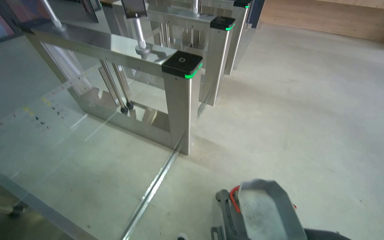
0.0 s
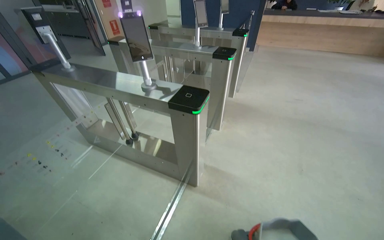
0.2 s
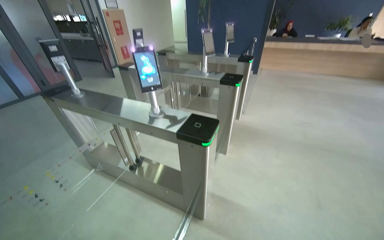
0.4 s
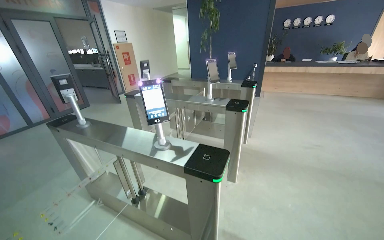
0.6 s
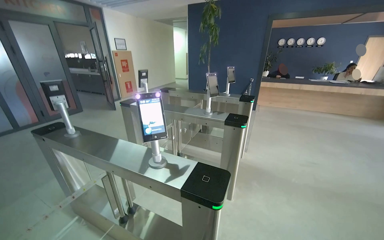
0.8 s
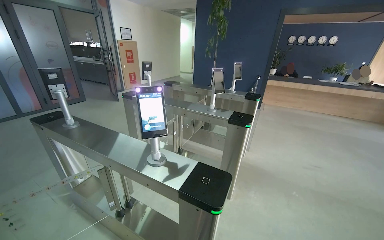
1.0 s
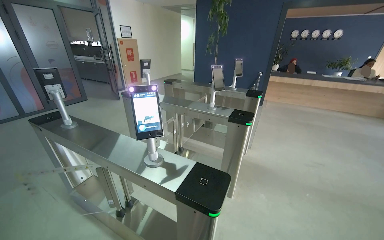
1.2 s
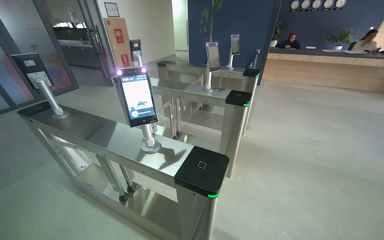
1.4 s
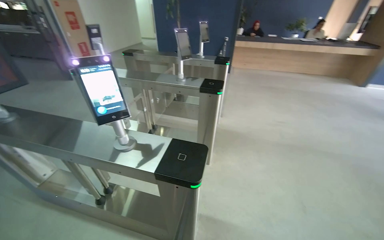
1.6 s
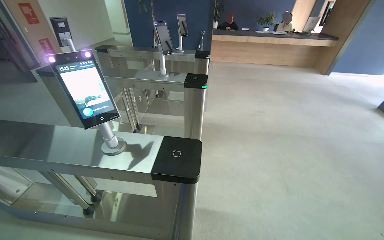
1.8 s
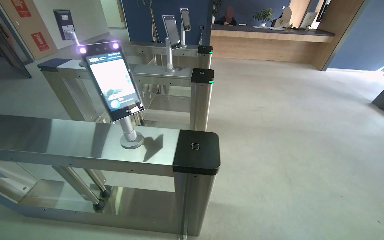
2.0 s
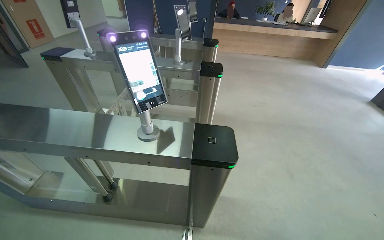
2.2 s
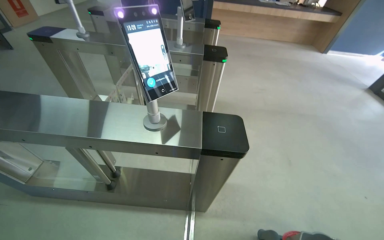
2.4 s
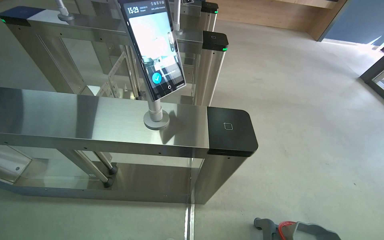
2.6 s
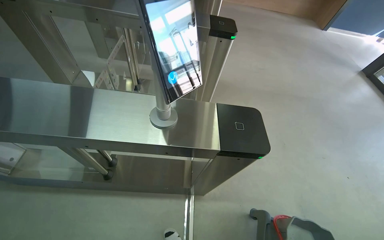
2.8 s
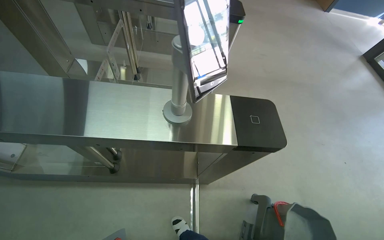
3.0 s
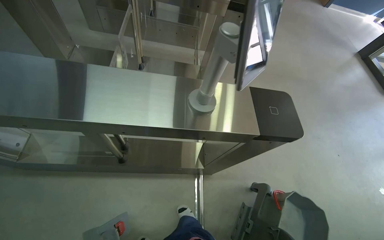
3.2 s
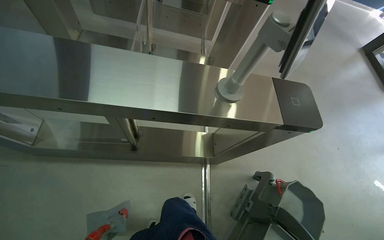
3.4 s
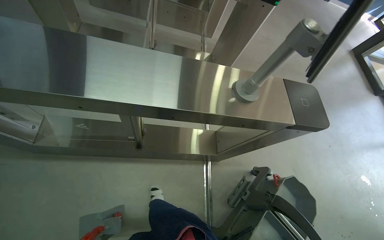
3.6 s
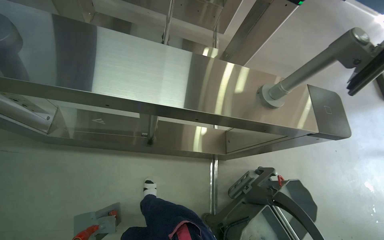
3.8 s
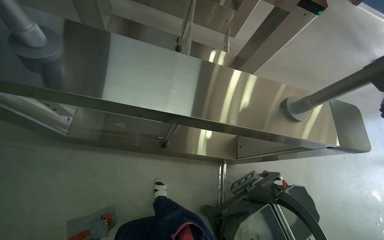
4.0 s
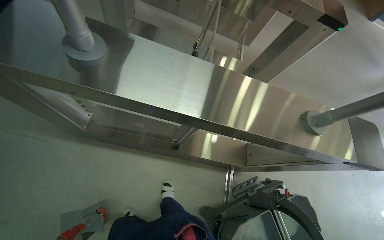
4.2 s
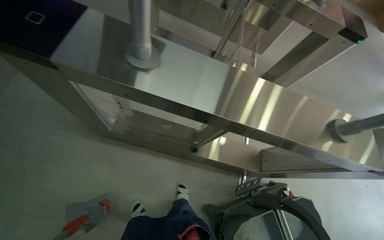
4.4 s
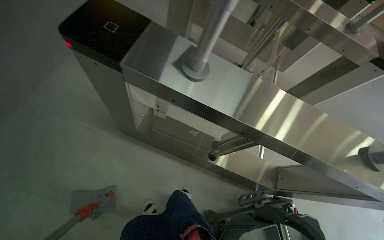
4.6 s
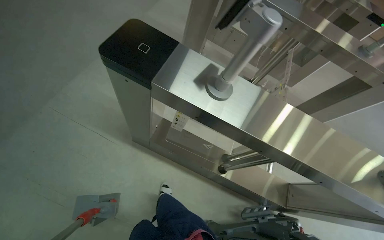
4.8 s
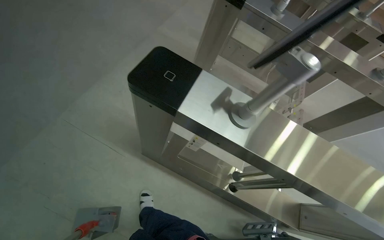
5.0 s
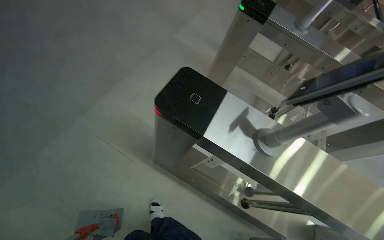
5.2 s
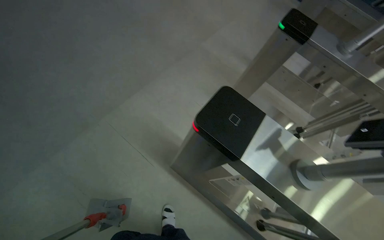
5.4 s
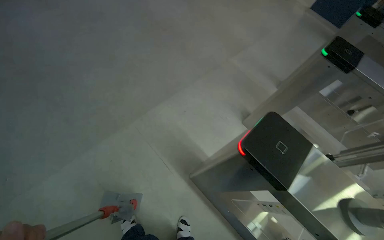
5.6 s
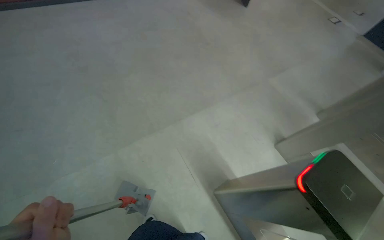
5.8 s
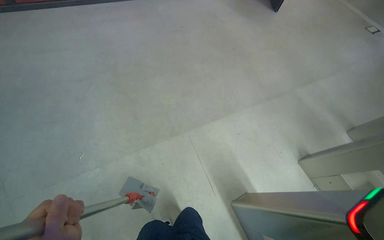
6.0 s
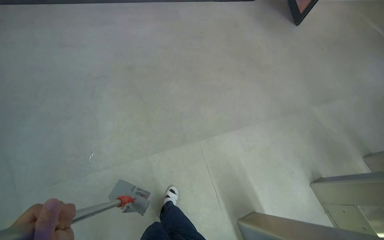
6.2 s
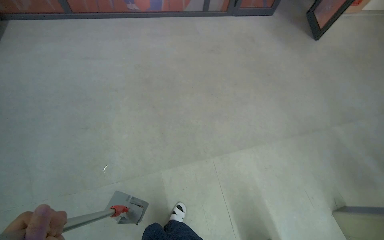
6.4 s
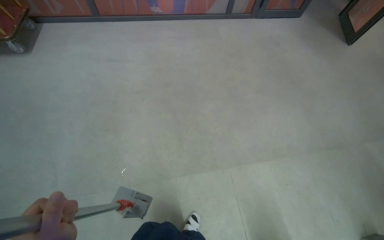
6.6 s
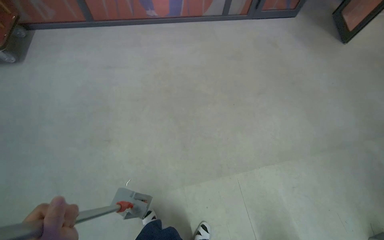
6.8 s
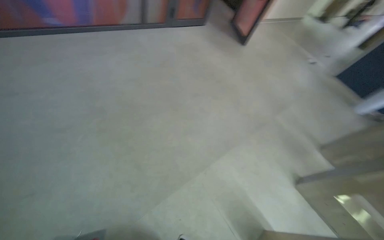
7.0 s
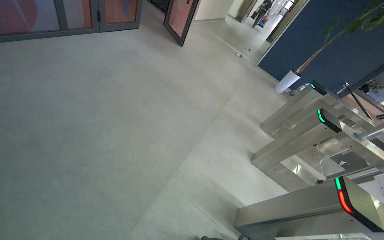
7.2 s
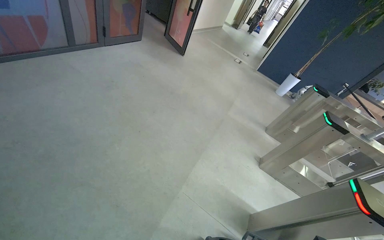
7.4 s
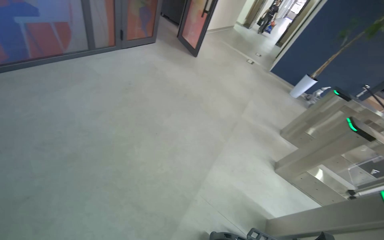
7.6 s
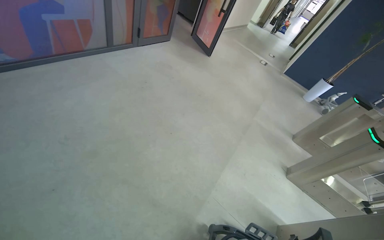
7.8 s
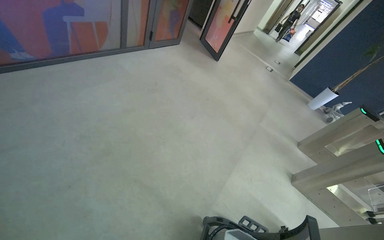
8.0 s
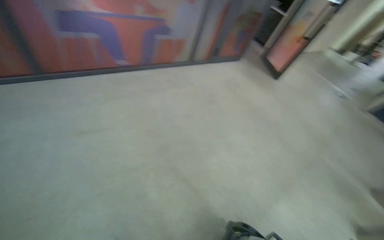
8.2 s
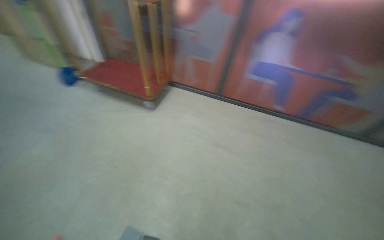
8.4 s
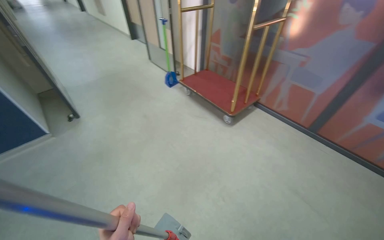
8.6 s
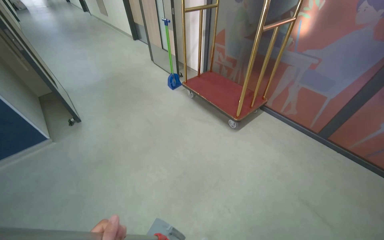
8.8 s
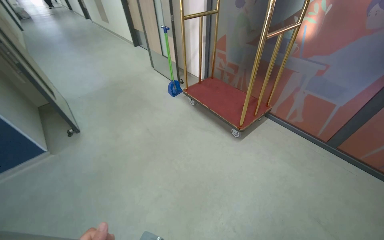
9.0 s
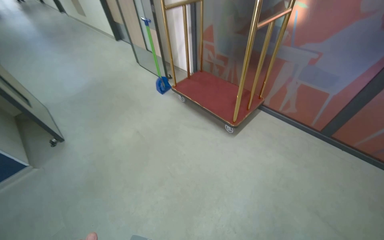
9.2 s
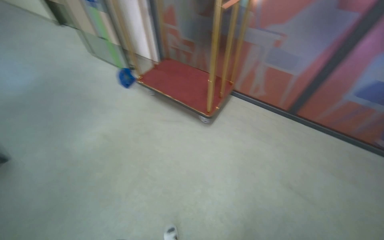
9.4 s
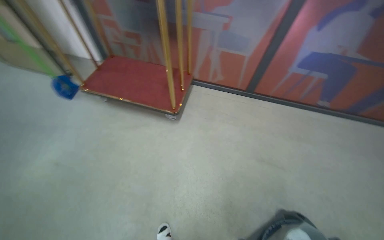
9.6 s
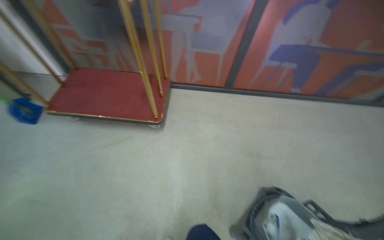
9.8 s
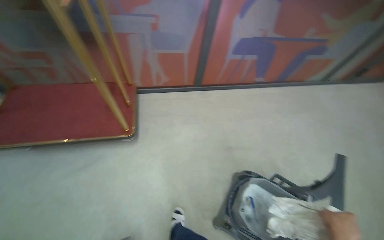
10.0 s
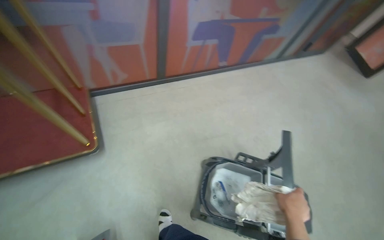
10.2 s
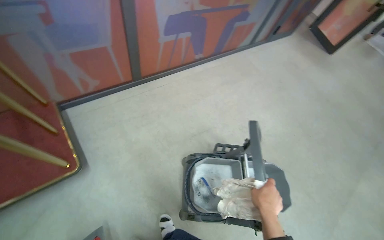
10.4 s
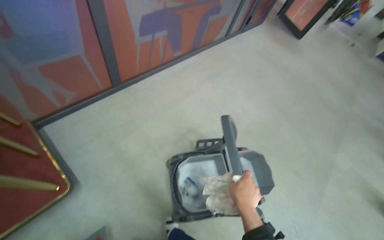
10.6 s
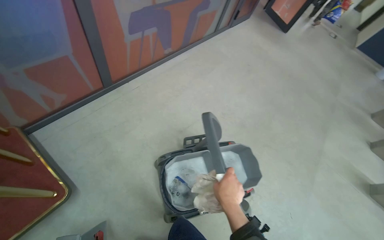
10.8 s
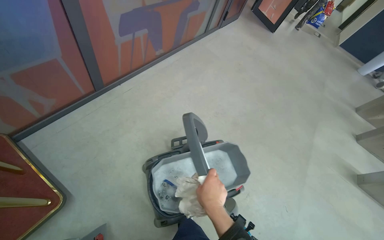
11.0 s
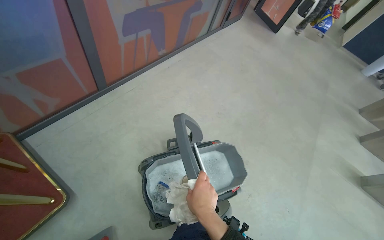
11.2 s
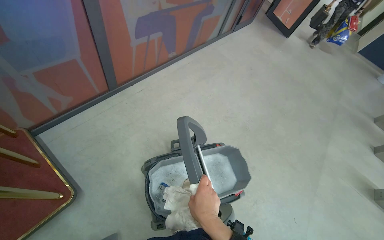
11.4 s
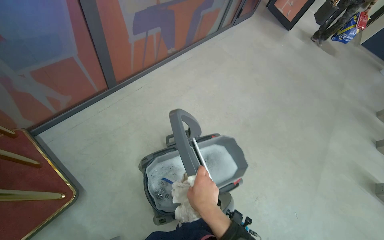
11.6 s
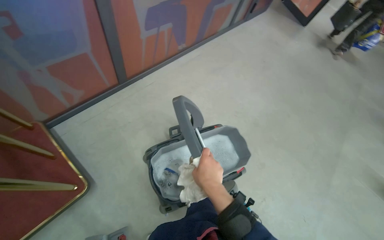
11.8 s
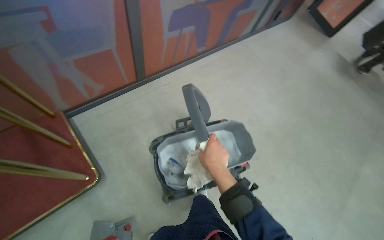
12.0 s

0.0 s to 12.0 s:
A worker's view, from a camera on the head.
Job: preparing cleaning supplies.
The whole recording: Preparing cleaning equipment. The worker detaches and reattaches the mop head, and rinses a cloth in the cleaning bucket.
1.6 to 3.0 s: The camera is carried to the left, about 50 cm. The camera is aimed some 15 degrees further to the right. The view tips downward by about 25 degrees.
3.0 to 4.4 s: The camera is carried approximately 40 cm.
4.4 to 6.0 s: The wearer looks approximately 55 degrees further to the left. The view tilts some 20 degrees upward.
6.0 to 7.6 s: The camera travels approximately 50 cm. The head rotates approximately 30 degrees to the right. The wearer looks roughly 15 degrees further upward.
9.0 to 10.4 s: The camera travels about 70 cm. The wearer's head swings some 80 degrees to the right. The view tips downward by roughly 30 degrees.
10.4 to 12.0 s: The right hand travels up the picture and to the left by about 20 cm.

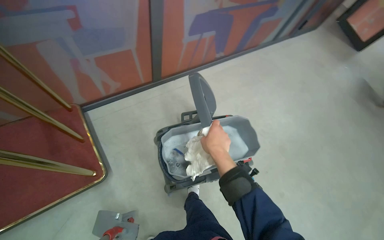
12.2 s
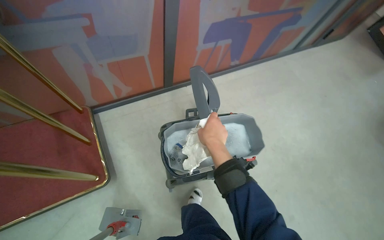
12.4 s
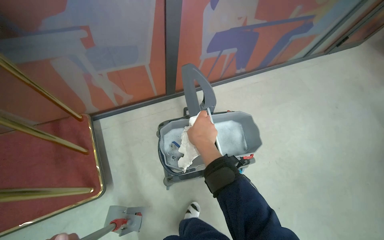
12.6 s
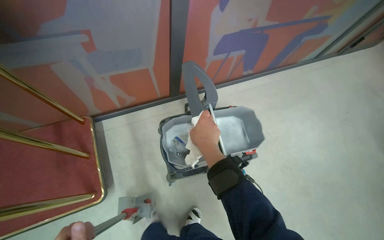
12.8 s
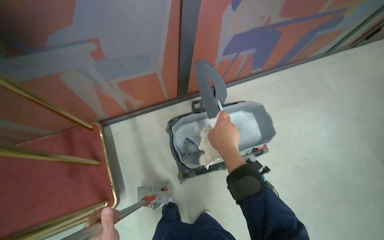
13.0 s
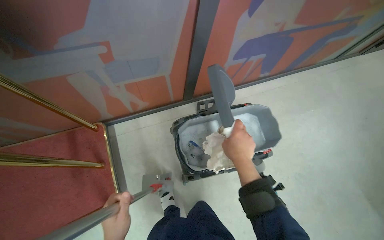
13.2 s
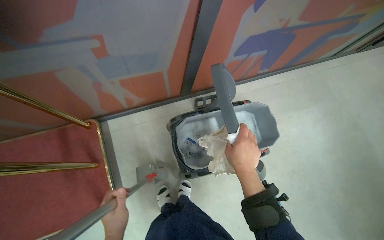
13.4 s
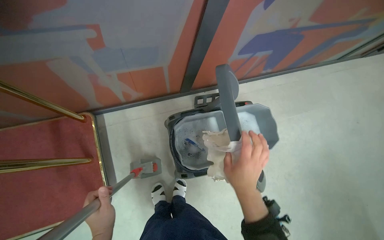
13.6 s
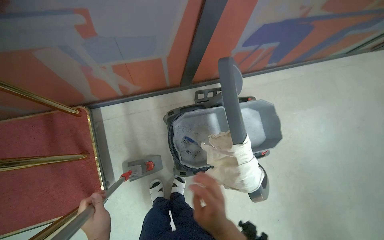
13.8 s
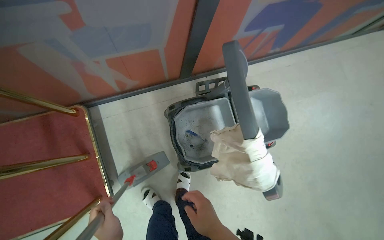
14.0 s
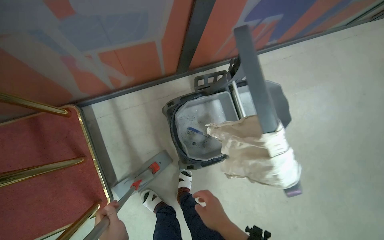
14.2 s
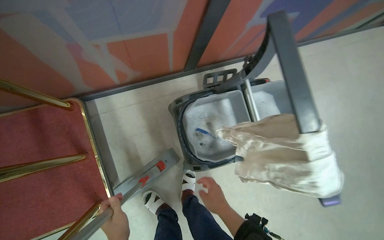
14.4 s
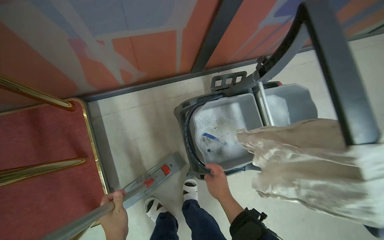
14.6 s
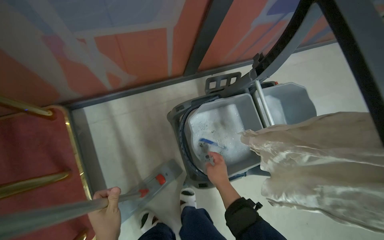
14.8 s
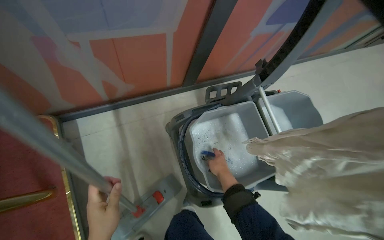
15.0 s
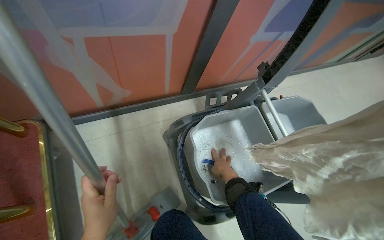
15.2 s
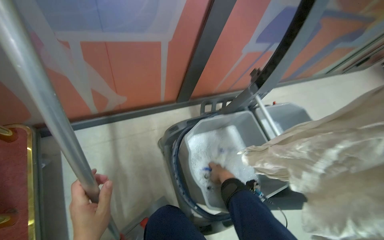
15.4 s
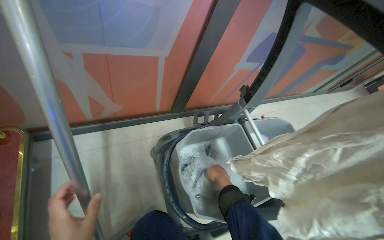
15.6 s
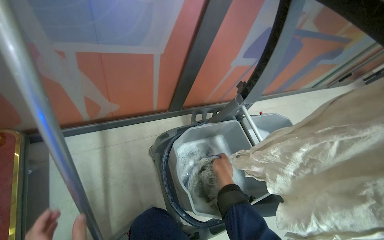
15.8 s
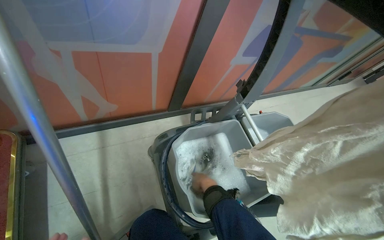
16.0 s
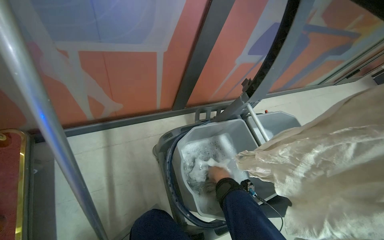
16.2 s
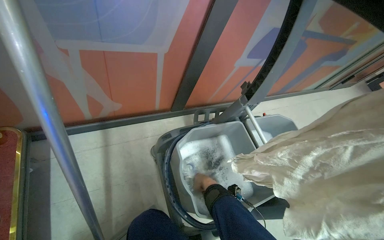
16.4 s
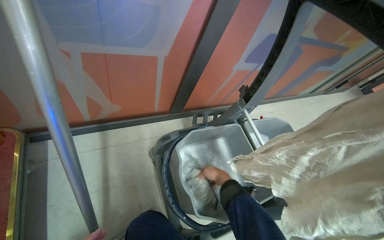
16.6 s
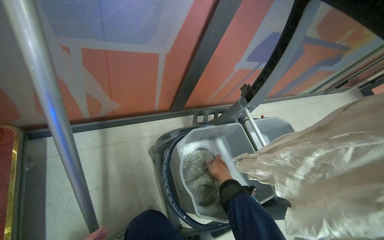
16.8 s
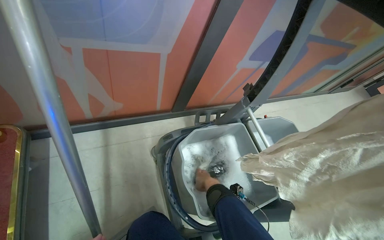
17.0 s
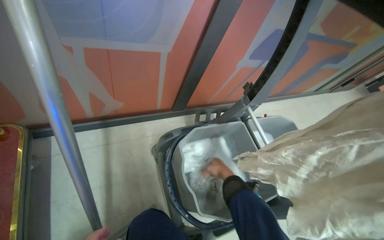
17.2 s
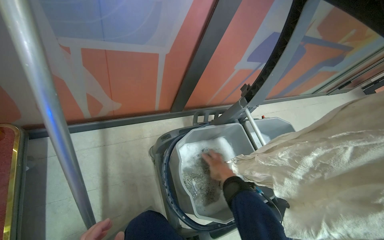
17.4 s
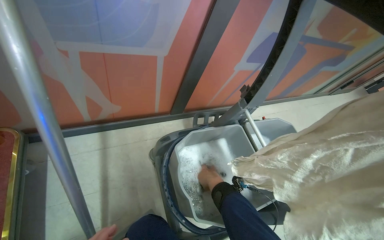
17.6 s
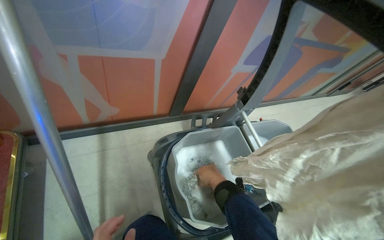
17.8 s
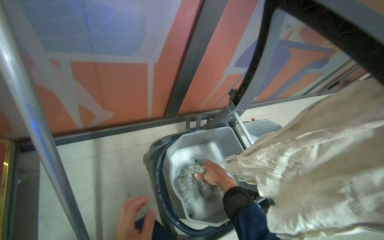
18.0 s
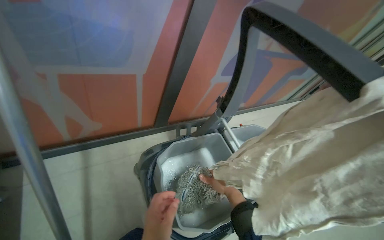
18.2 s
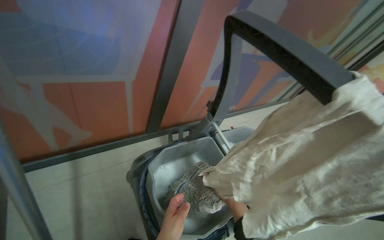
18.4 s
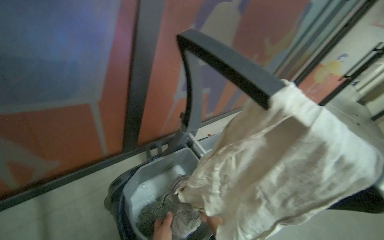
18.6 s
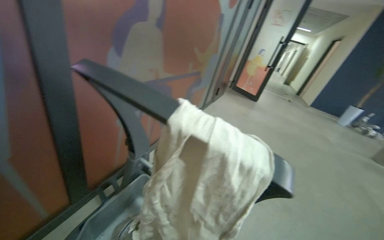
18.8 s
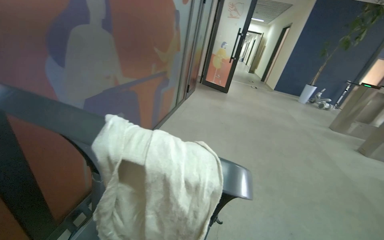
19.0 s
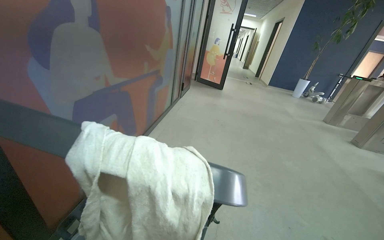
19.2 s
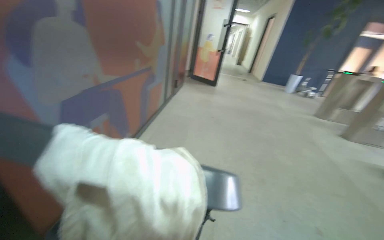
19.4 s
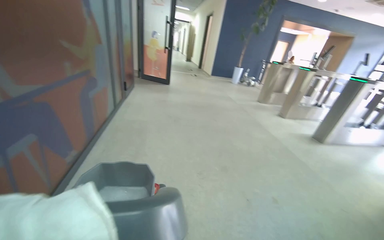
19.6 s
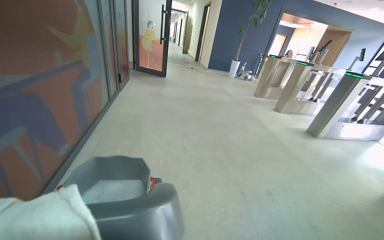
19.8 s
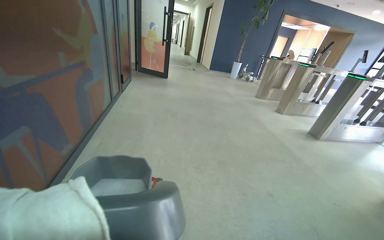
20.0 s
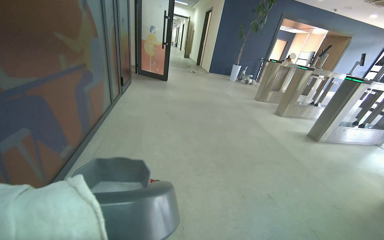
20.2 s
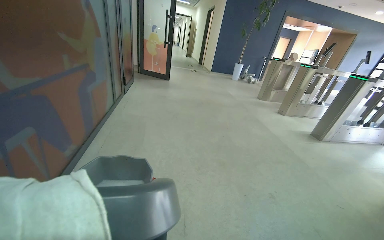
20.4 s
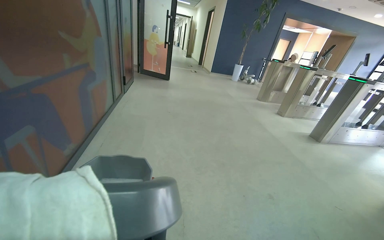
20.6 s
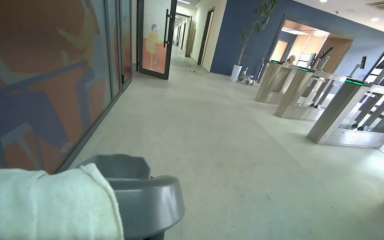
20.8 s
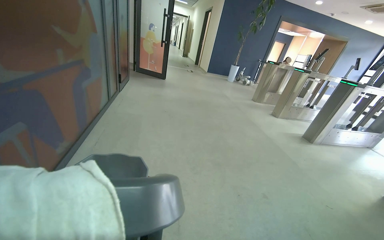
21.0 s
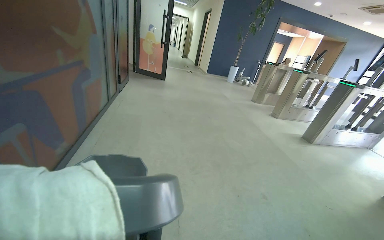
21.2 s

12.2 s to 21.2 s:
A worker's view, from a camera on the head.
Job: preparing cleaning supplies.
The whole recording: Preparing cleaning equipment. The worker detaches and reattaches the mop head, and rinses a cloth in the cleaning bucket.
12.2 to 13.8 s: The camera is carried some 50 cm.
13.8 to 15.2 s: The right hand travels farther from the camera by roughly 50 cm.
16.6 to 18.2 s: The right hand is displaced nearer to the camera by roughly 10 cm.
18.2 to 19.8 s: The head rotates some 70 degrees to the right.
